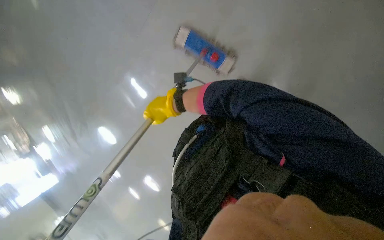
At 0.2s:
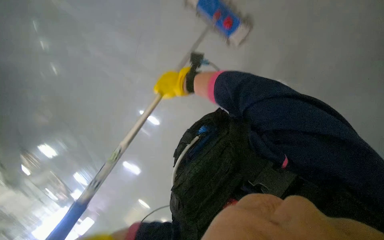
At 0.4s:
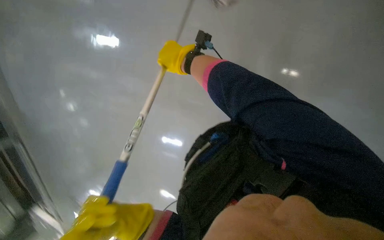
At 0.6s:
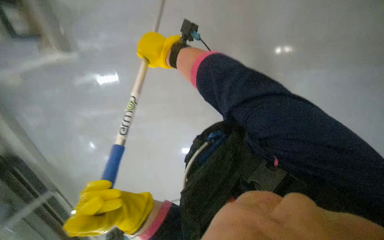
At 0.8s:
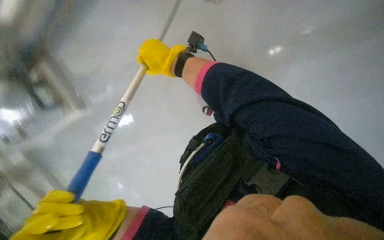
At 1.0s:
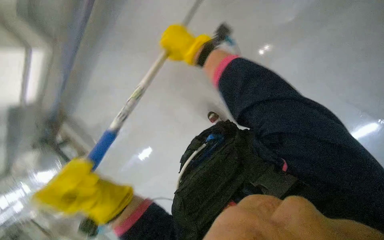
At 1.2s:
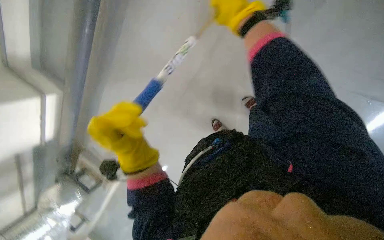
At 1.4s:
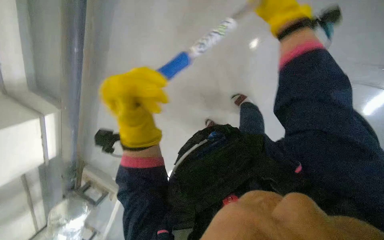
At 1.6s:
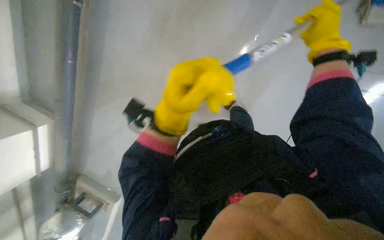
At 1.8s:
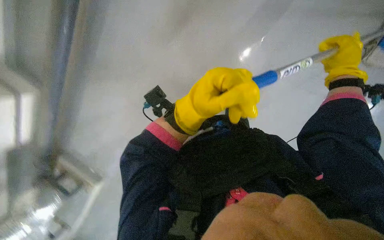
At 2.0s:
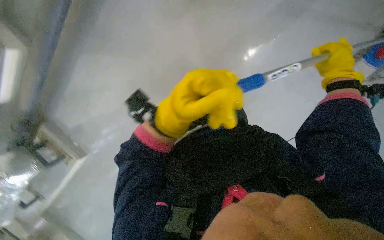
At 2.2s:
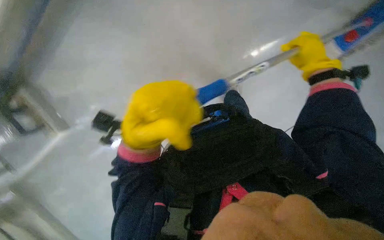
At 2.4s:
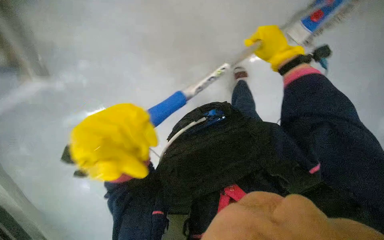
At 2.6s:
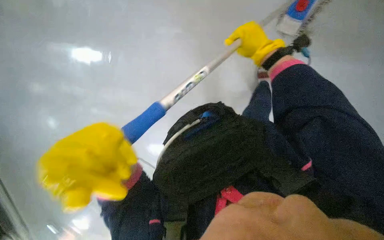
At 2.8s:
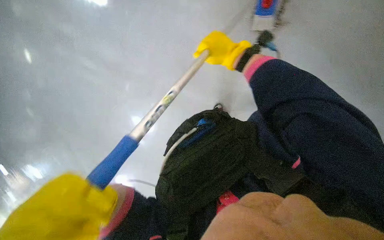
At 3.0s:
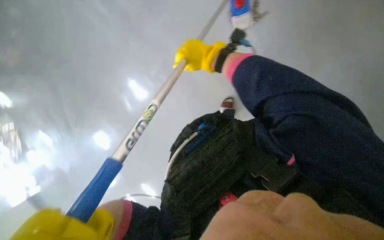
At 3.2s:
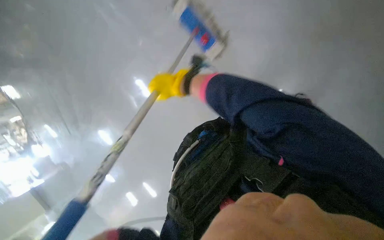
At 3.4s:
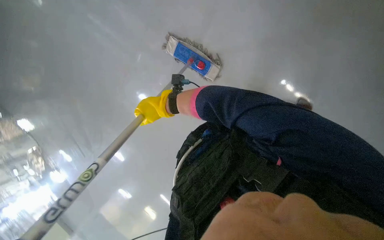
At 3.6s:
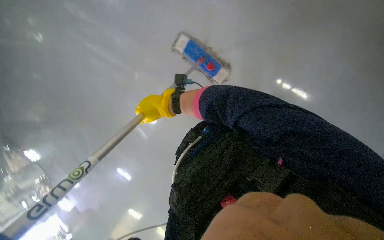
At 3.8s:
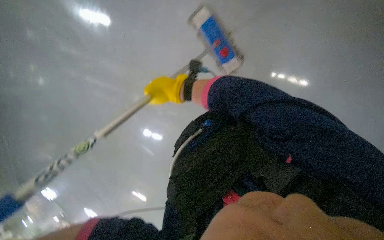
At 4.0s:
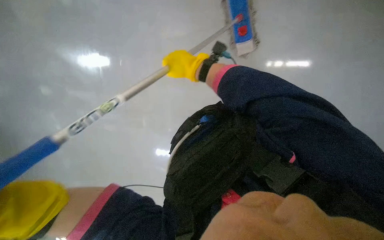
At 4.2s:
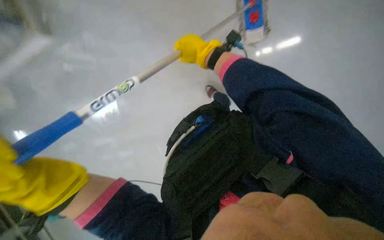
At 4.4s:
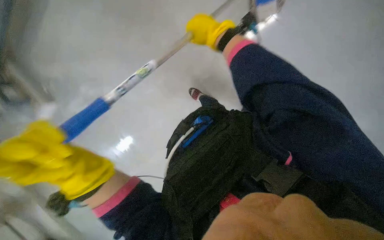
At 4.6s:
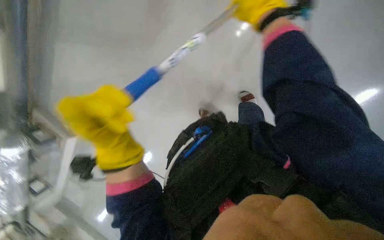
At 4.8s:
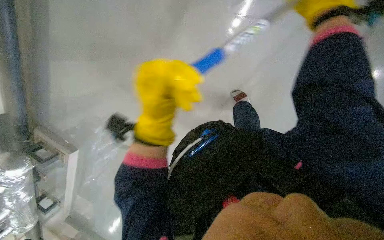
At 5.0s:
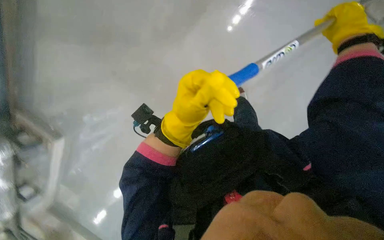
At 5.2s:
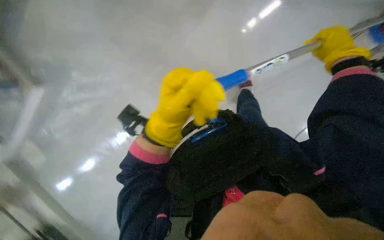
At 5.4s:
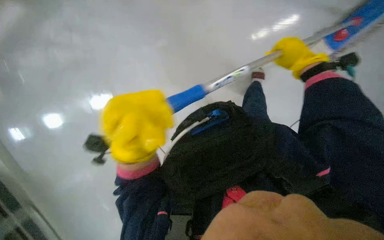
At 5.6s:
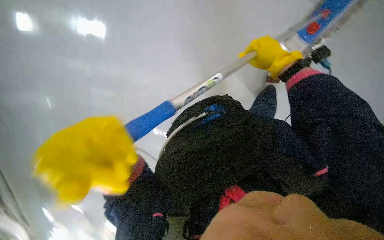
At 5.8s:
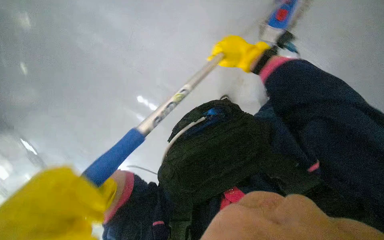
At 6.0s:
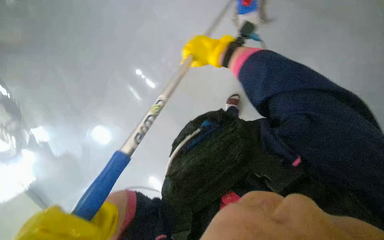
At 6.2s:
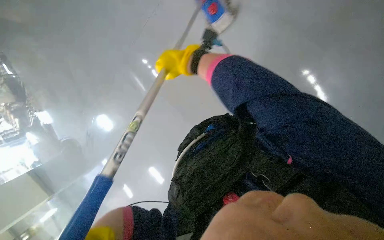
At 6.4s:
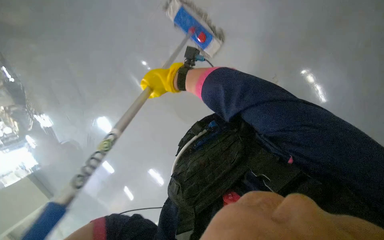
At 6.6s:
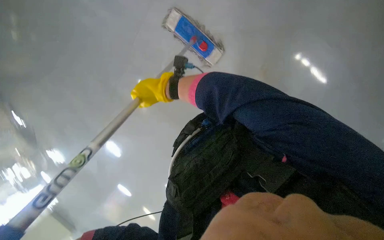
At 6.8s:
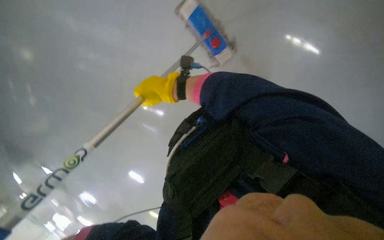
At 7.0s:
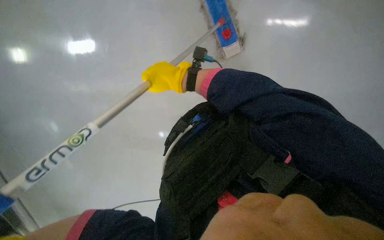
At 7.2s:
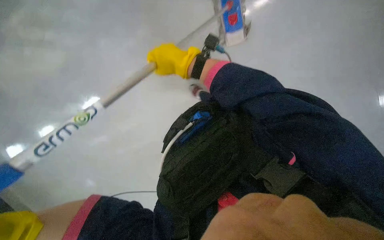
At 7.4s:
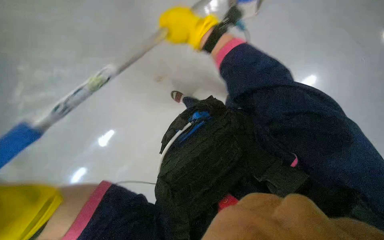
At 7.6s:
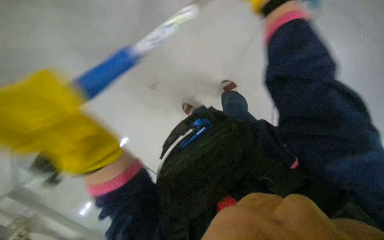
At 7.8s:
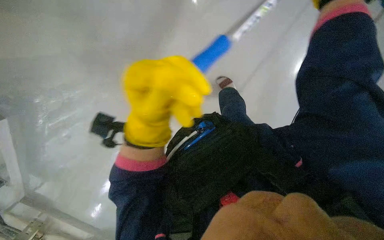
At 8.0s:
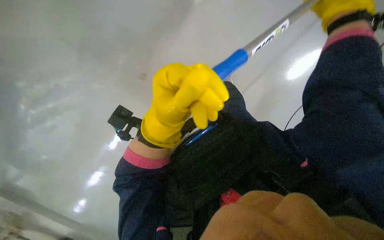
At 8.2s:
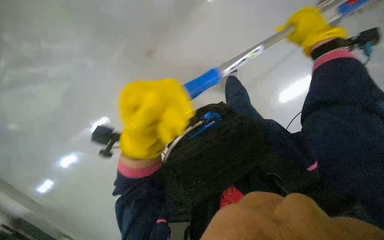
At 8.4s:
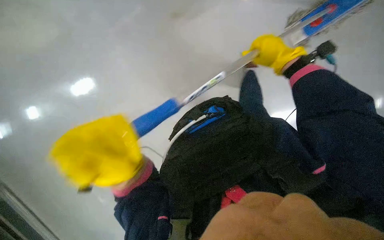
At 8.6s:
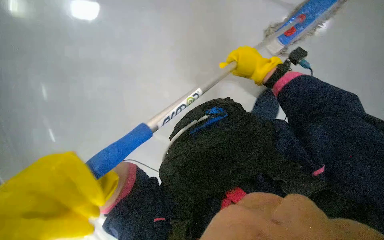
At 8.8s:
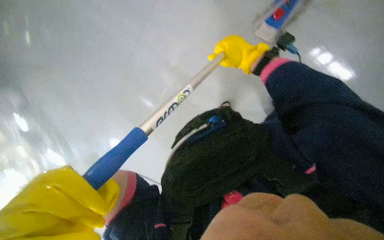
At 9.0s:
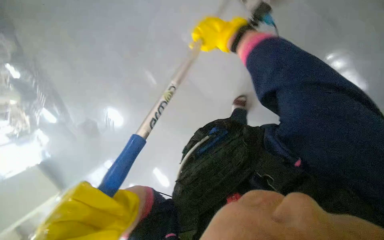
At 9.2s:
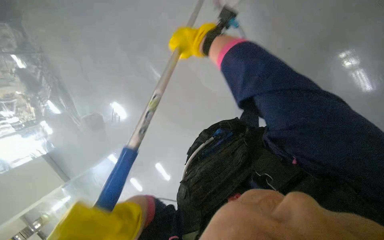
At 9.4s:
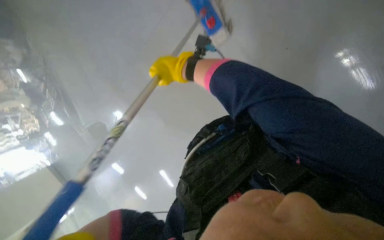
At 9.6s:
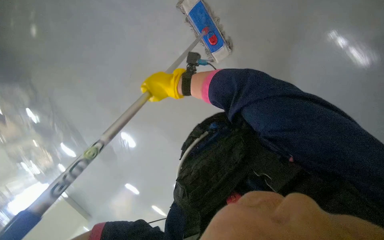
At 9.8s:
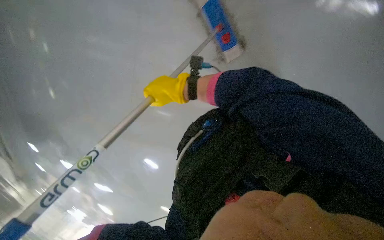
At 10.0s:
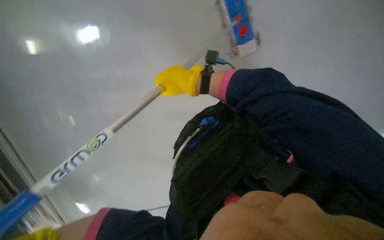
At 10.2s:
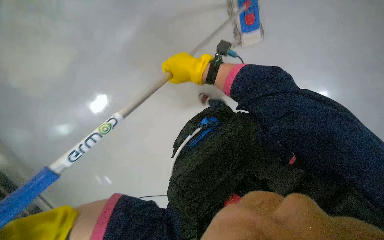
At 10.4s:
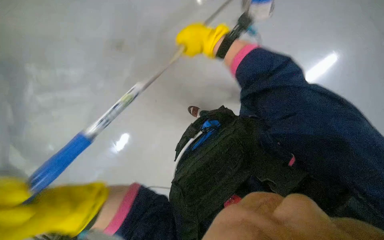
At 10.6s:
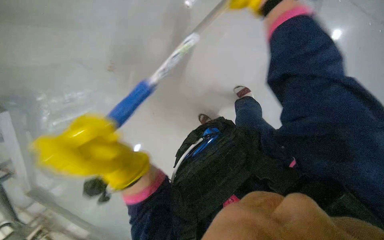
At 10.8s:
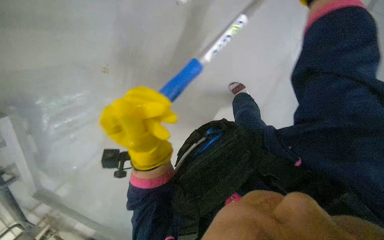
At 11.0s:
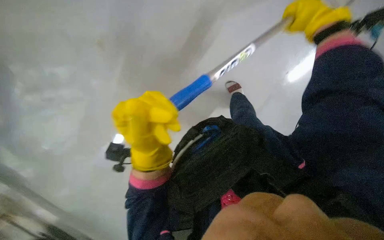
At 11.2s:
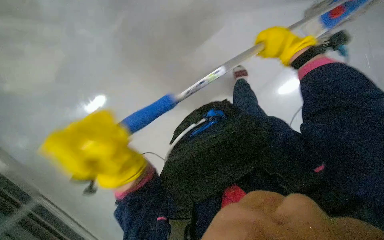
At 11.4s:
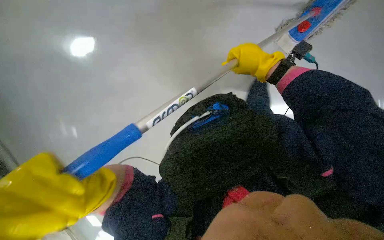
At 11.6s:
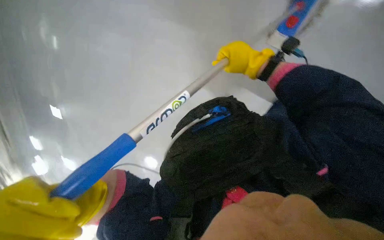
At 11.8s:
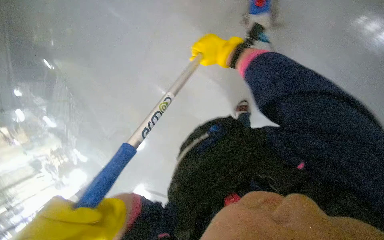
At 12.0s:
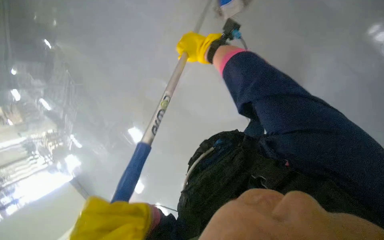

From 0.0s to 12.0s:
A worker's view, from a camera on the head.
Job: mopping floor.
The whole recording: Mopping the floor. The worker mops the floor, periodically wringing the mop and changing the mop head.
From 0.0s to 1.6s: The right hand moves to the right and nearer to the camera, some 50 cm.
From 1.6s to 3.0s: The wearer looks about 25 degrees further to the right.
From 3.0s to 4.4s: The camera pitches downward, by some 15 degrees.
From 9.0s to 10.4s: The right hand shifts roughly 15 cm farther from the camera, and reaches roughly 10 cm down the picture, then returns.
From 10.4s to 12.0s: The view tilts roughly 15 degrees downward. The right hand reaches about 25 cm to the right, then returns.

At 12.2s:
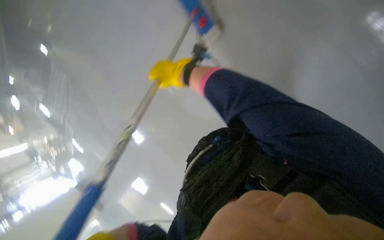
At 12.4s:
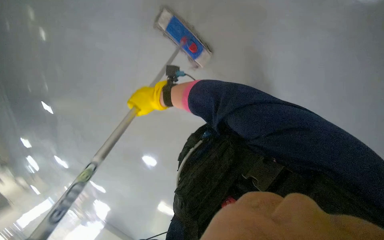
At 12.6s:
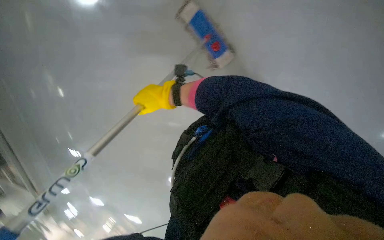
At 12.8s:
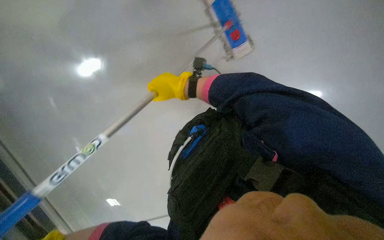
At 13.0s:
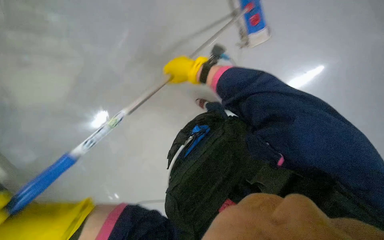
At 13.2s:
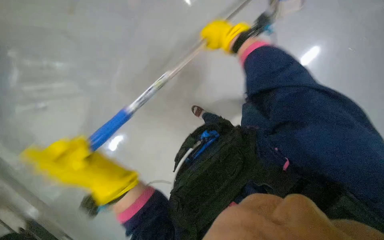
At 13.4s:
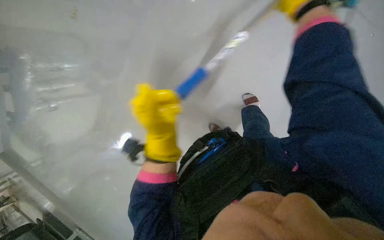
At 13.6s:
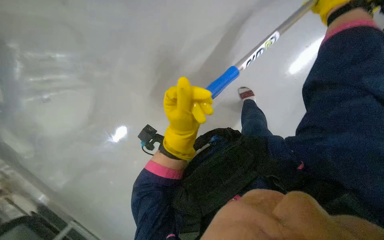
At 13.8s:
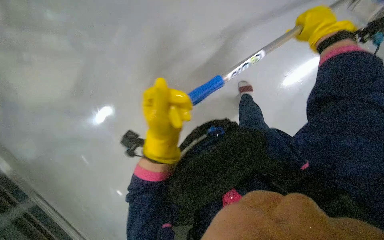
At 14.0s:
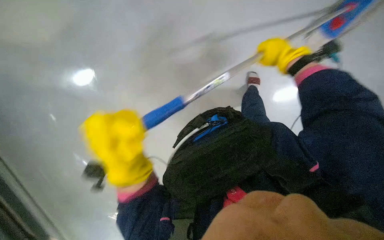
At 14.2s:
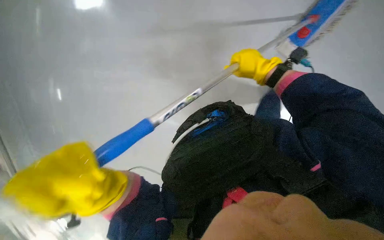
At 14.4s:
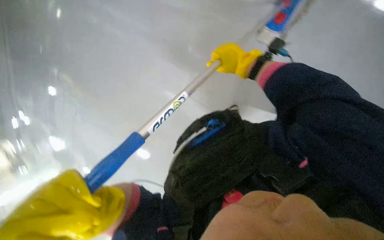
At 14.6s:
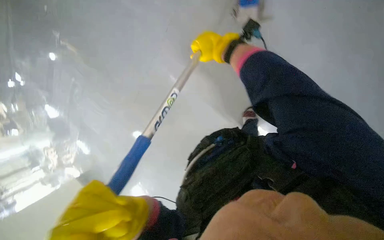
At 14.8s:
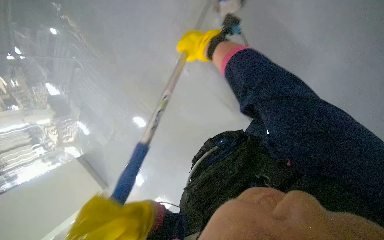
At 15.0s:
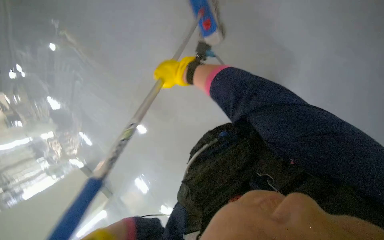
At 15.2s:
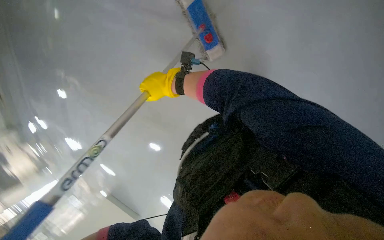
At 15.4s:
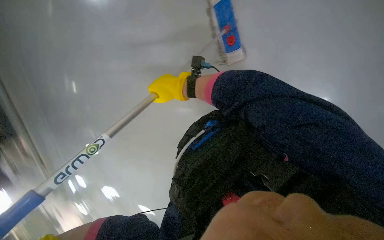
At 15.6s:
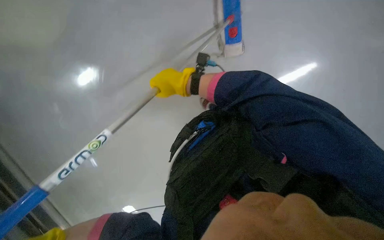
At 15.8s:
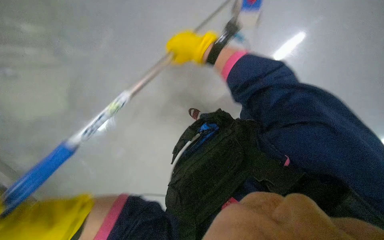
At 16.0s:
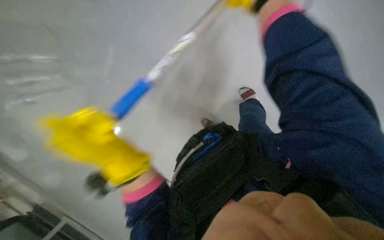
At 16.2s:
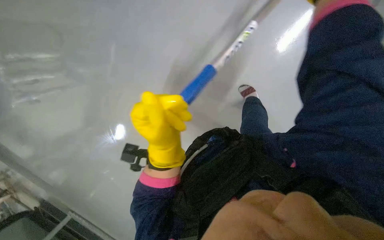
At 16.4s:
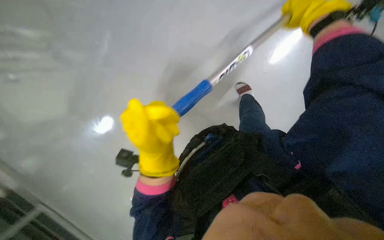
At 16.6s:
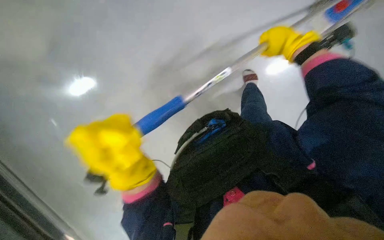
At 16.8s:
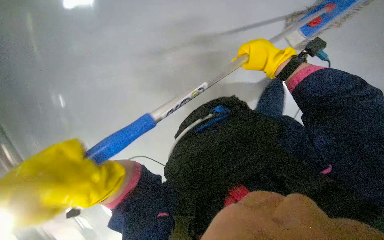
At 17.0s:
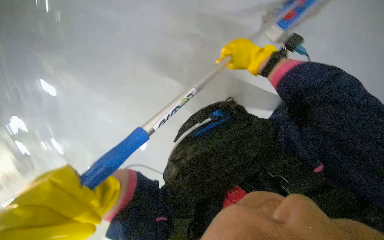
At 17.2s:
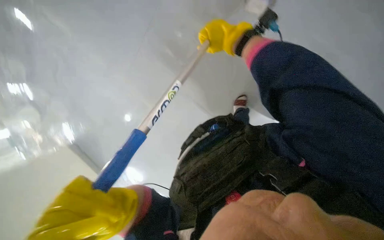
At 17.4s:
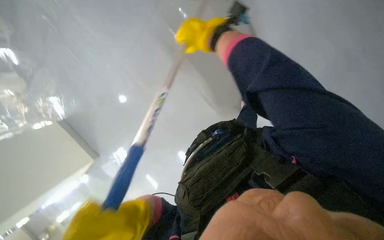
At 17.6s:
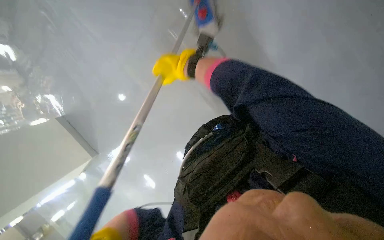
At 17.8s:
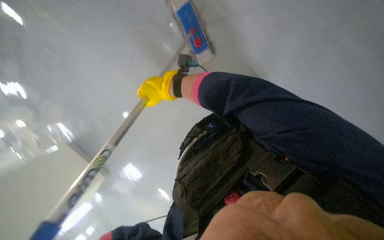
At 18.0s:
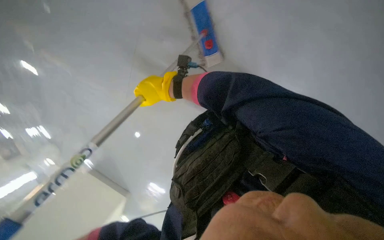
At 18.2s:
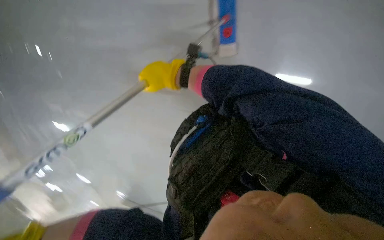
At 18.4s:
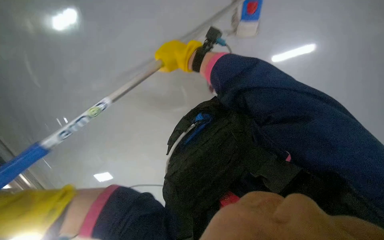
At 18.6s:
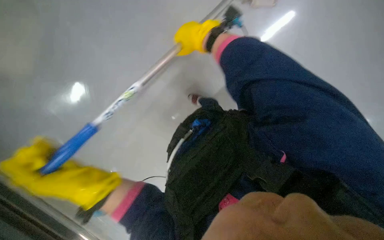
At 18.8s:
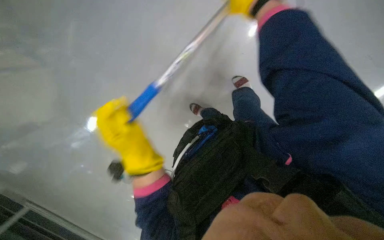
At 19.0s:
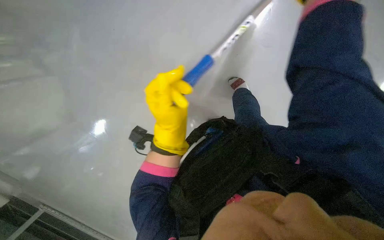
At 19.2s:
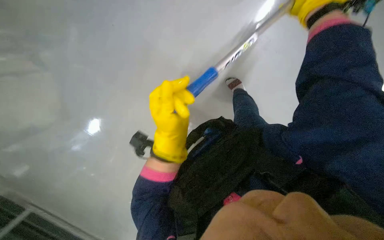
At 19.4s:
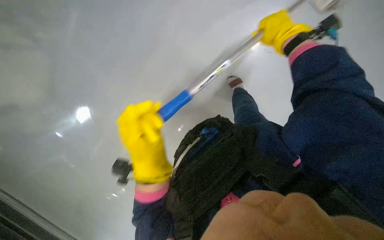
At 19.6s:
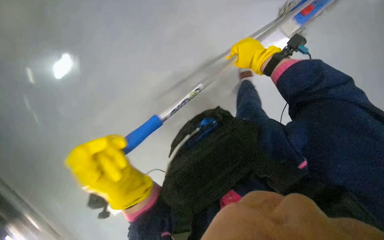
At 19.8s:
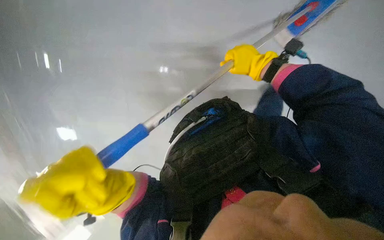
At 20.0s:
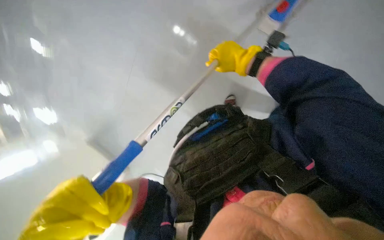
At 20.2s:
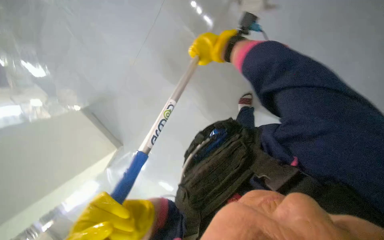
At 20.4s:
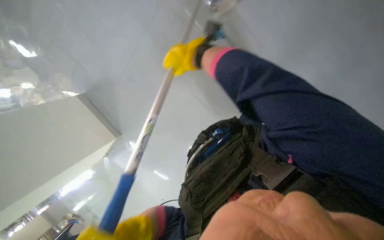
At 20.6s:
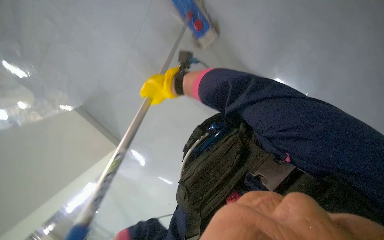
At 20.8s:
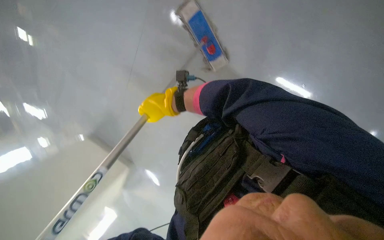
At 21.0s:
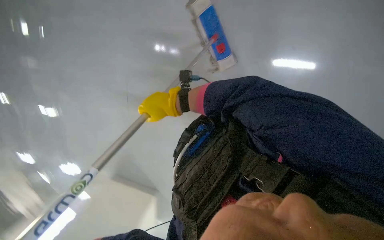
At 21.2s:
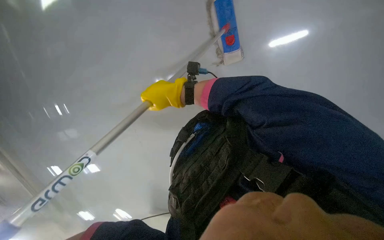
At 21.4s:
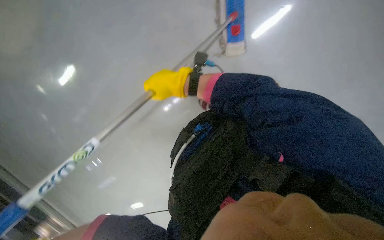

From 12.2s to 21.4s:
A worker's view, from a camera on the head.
Job: mopping floor.
The whole recording: Mopping the floor. The worker mops the floor, periodically wringing the mop and changing the mop head.
From 12.2s to 13.8s: The right hand travels to the right and nearer to the camera by roughly 40 cm.
From 13.8s to 15.2s: The right hand travels to the left by some 35 cm.
From 15.2s to 16.8s: The view tips downward by some 15 degrees.
From 16.8s to 18.4s: The view tilts approximately 15 degrees downward. The right hand shifts roughly 20 cm to the left.
From 19.8s to 21.4s: The right hand heads to the left and down the picture, covering some 20 cm.
